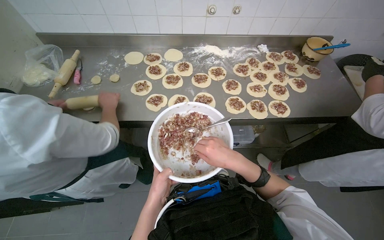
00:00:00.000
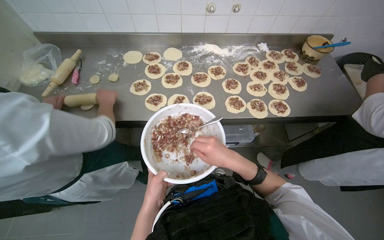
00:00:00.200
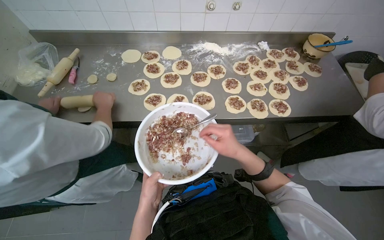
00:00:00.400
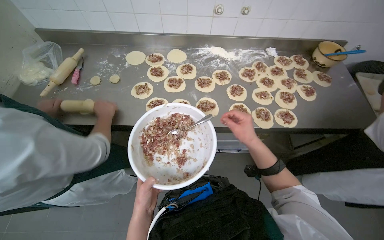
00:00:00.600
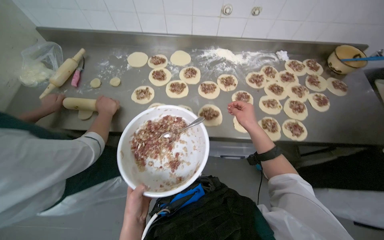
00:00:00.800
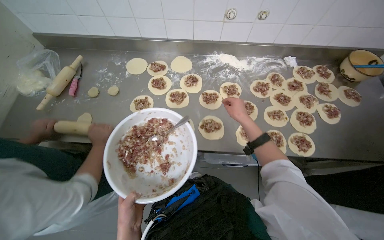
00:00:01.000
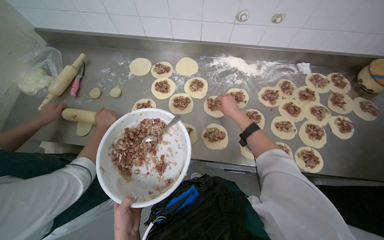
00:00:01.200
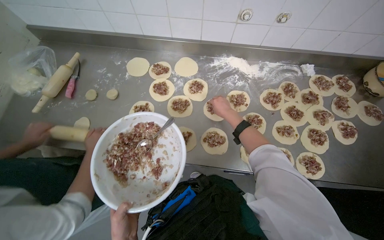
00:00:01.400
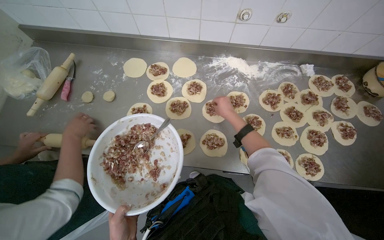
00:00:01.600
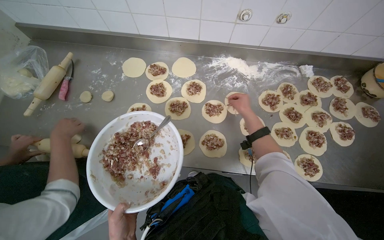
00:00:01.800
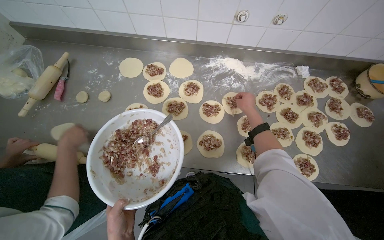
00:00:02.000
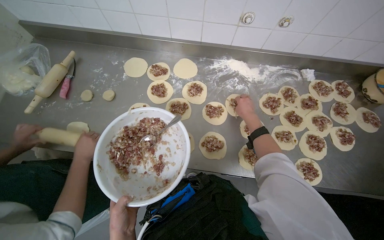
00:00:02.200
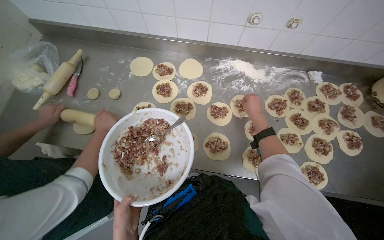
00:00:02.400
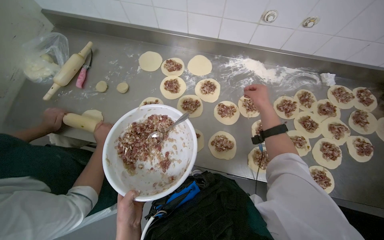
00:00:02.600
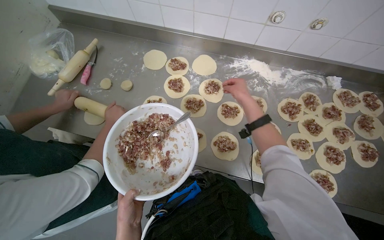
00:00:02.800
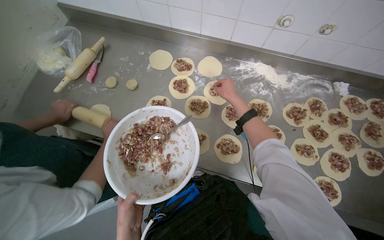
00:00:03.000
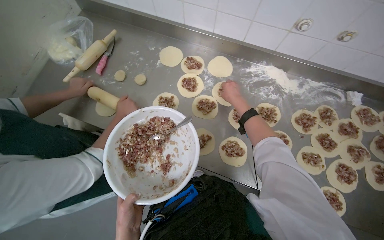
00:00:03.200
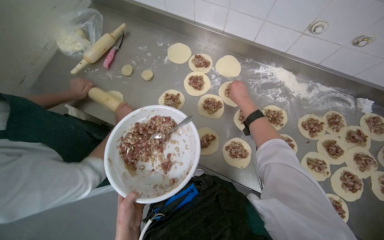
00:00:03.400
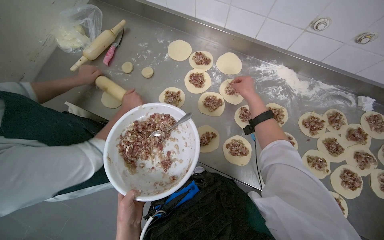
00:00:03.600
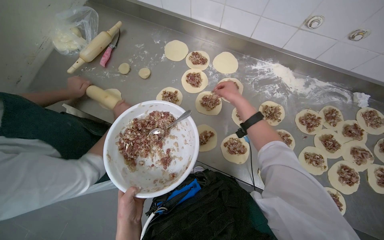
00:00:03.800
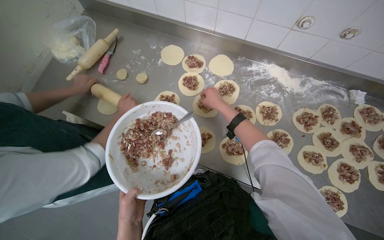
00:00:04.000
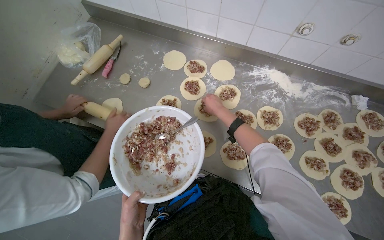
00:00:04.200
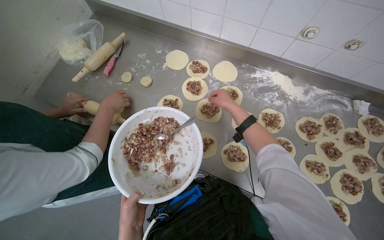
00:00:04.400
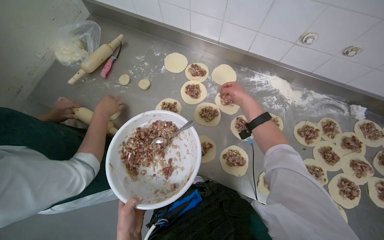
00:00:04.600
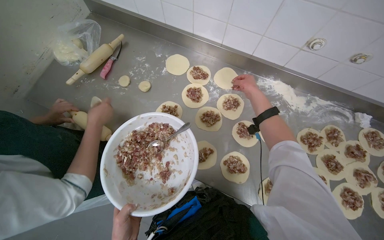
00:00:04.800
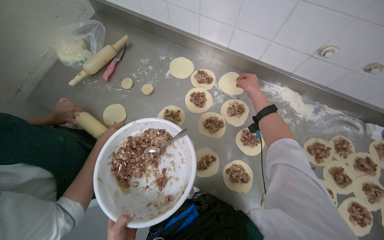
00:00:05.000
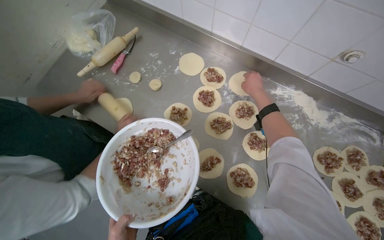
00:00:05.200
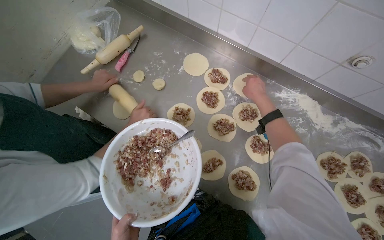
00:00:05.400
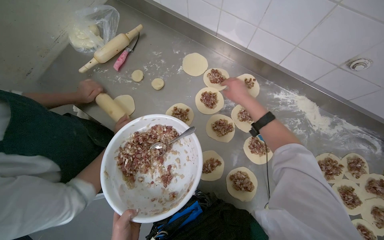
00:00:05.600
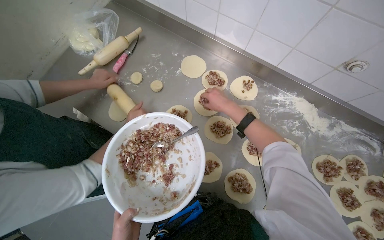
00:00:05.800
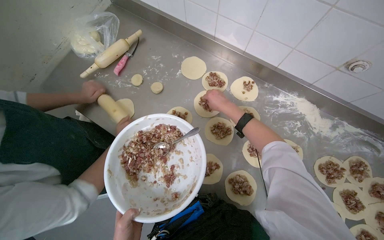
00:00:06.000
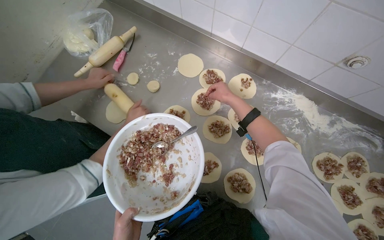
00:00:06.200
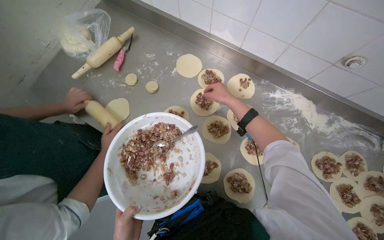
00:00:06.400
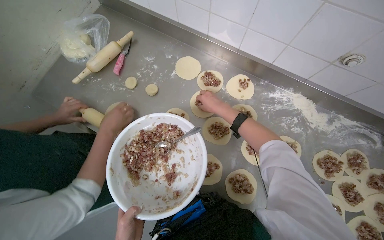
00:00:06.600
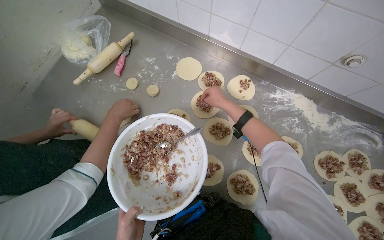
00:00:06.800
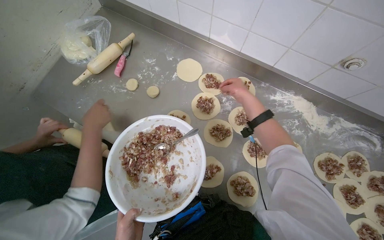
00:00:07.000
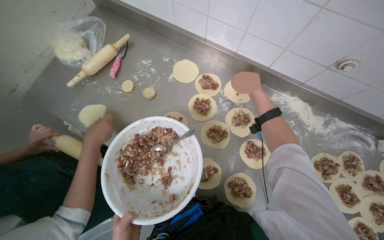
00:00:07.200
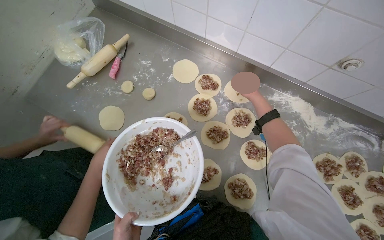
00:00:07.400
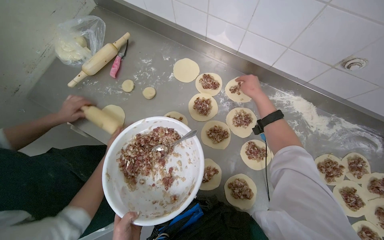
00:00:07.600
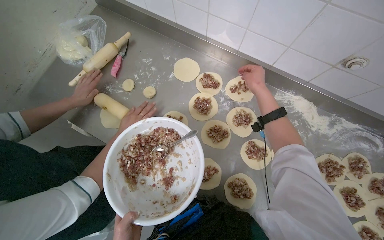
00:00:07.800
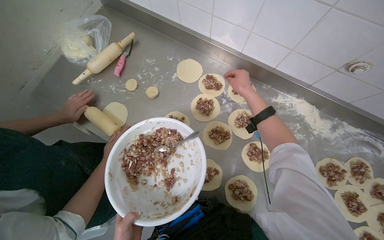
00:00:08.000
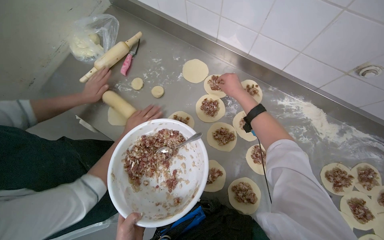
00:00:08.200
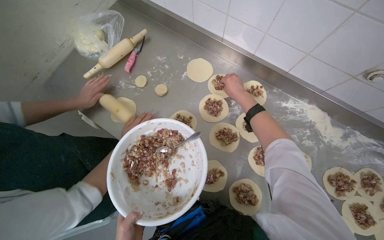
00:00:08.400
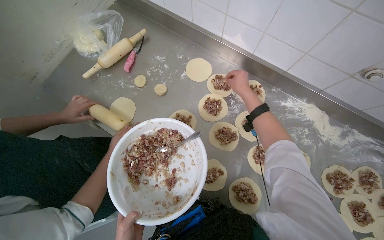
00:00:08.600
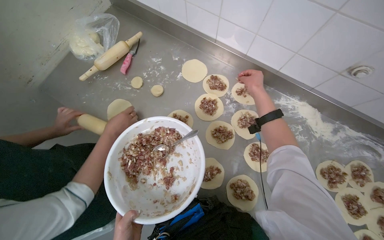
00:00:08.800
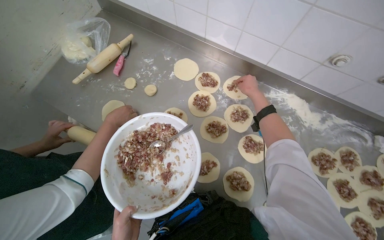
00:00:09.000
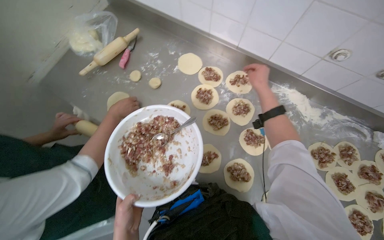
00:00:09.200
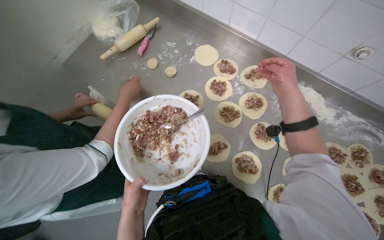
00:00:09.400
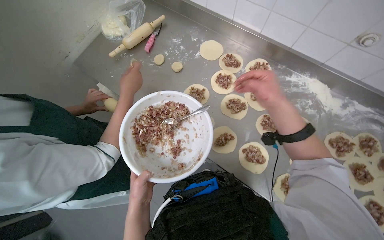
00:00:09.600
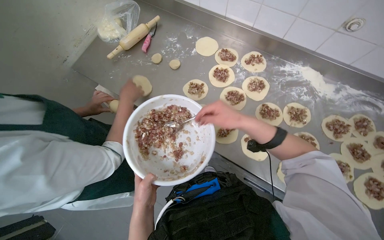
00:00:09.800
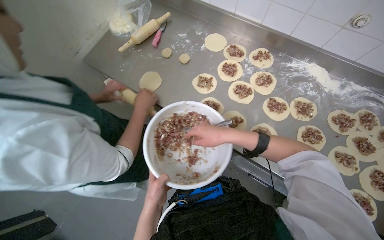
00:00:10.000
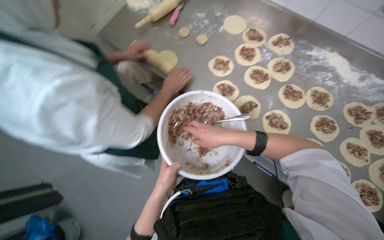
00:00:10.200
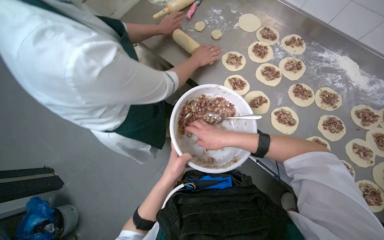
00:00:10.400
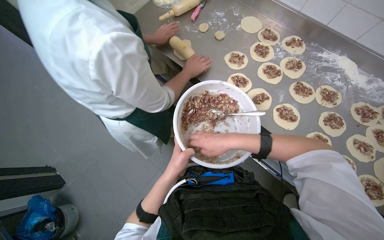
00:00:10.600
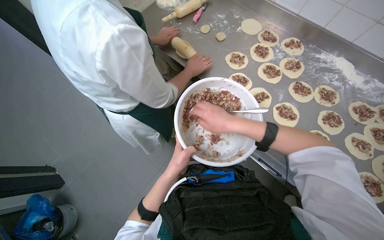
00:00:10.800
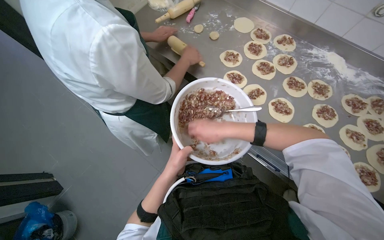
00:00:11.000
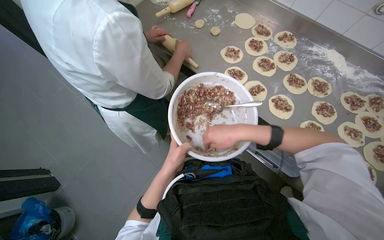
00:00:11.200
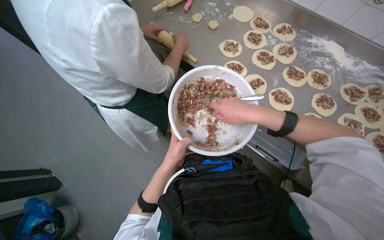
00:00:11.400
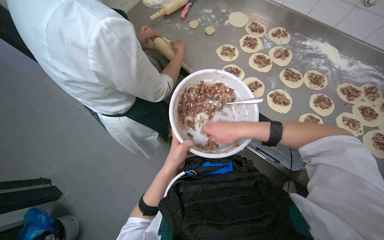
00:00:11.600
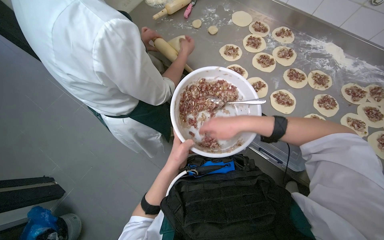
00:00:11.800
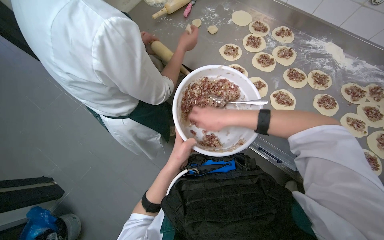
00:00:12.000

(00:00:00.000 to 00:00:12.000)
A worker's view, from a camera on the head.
Job: preparing food.
The whole recording: Placing filling onto dough circles. The worker scoops meat filling from a bowl and places it onto flattened dough circles.
00:00:00.000 - 00:00:01.600: The right hand heads up the picture and farther from the camera, covering roughly 50 cm.
00:00:01.600 - 00:00:03.000: The right hand moves nearer and farther over about 15 cm, changing direction 2 times.
00:00:04.400 - 00:00:06.000: The right hand goes to the right and returns, about 10 cm each way.
00:00:06.000 - 00:00:07.600: The right hand shifts approximately 15 cm to the right.
00:00:09.000 - 00:00:10.400: The right hand shifts approximately 60 cm down the picture, to the left and nearer to the camera.
00:00:10.400 - 00:00:12.000: The right hand is displaced nearer to the camera by about 10 cm.

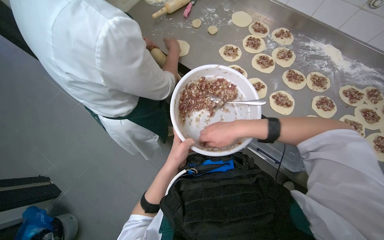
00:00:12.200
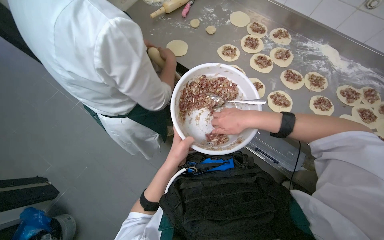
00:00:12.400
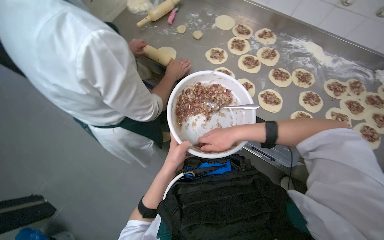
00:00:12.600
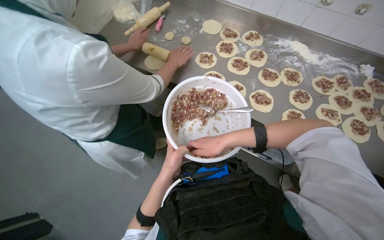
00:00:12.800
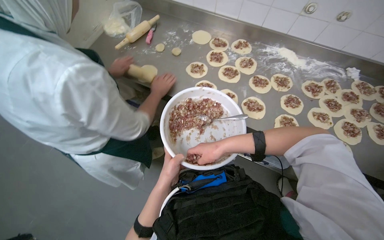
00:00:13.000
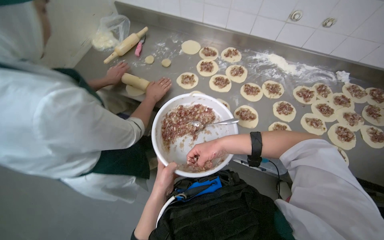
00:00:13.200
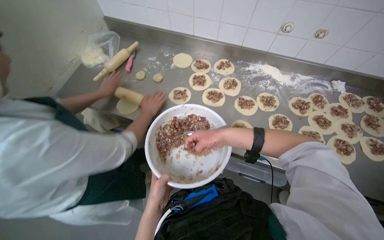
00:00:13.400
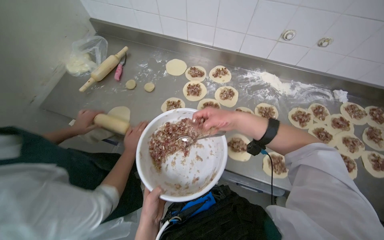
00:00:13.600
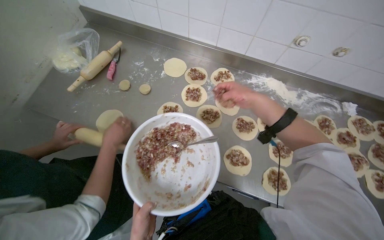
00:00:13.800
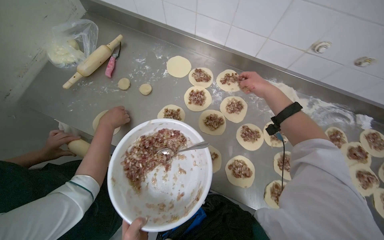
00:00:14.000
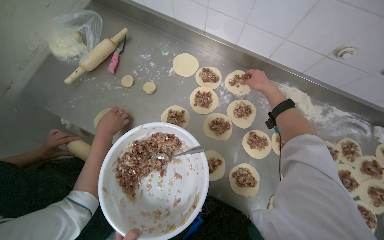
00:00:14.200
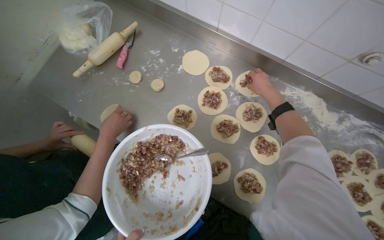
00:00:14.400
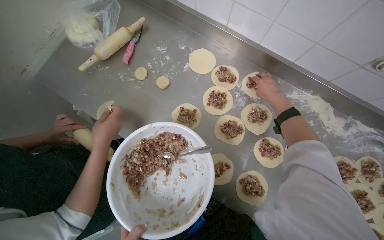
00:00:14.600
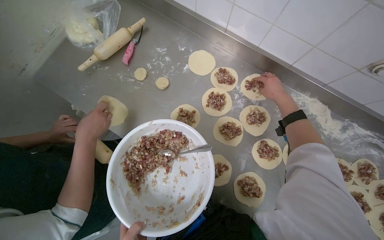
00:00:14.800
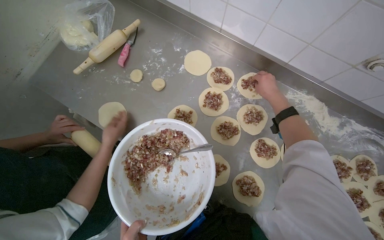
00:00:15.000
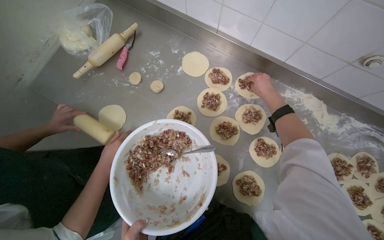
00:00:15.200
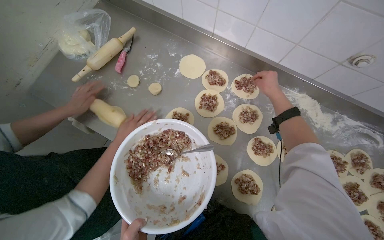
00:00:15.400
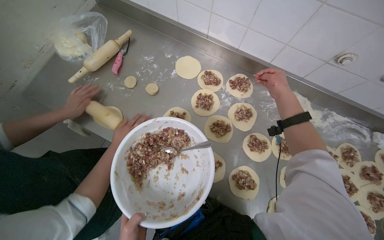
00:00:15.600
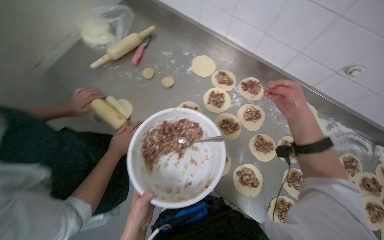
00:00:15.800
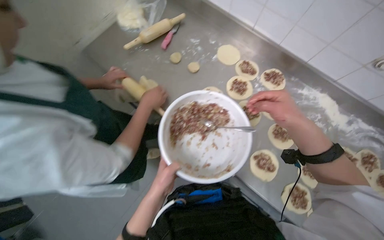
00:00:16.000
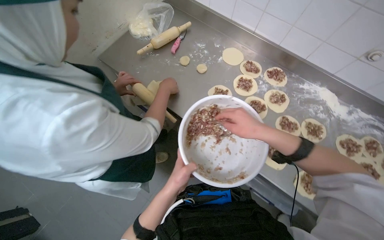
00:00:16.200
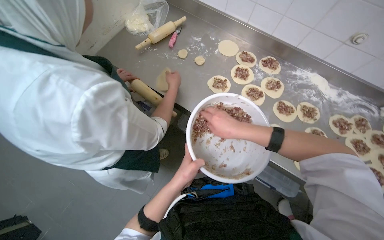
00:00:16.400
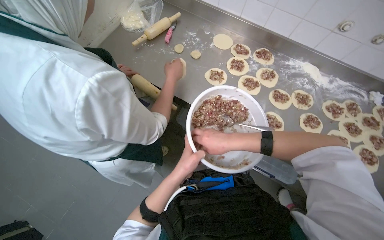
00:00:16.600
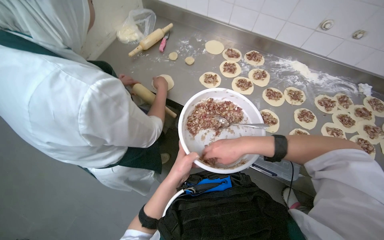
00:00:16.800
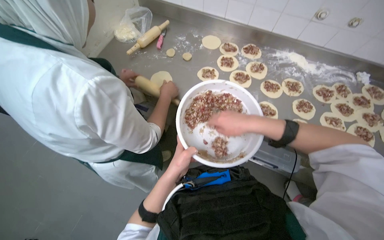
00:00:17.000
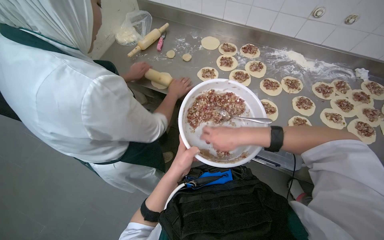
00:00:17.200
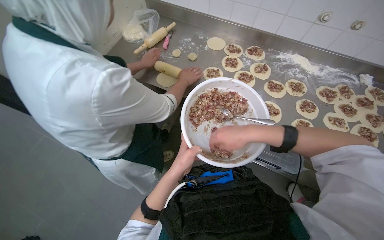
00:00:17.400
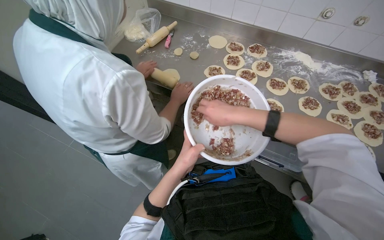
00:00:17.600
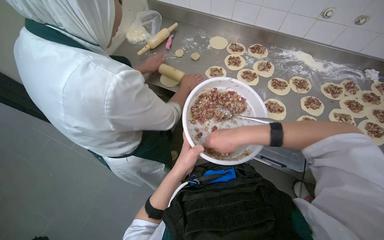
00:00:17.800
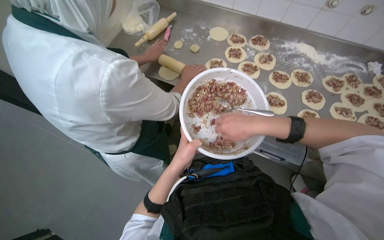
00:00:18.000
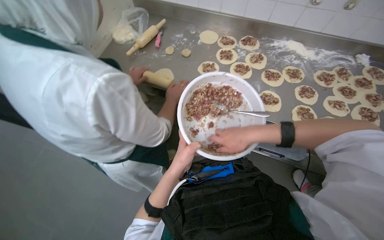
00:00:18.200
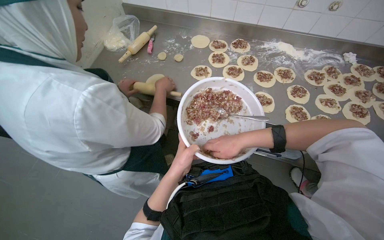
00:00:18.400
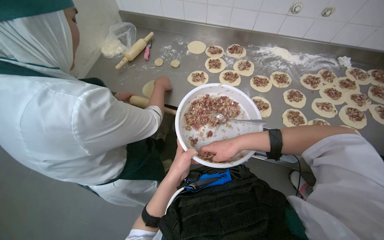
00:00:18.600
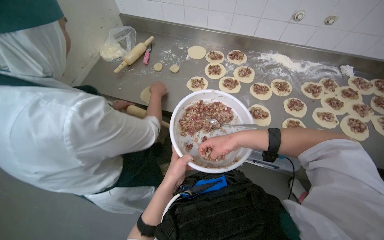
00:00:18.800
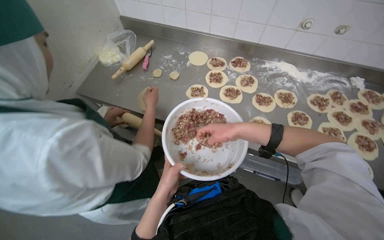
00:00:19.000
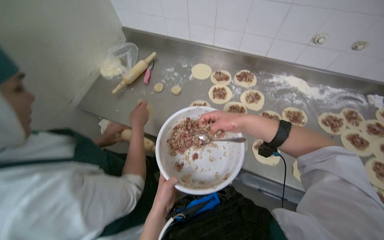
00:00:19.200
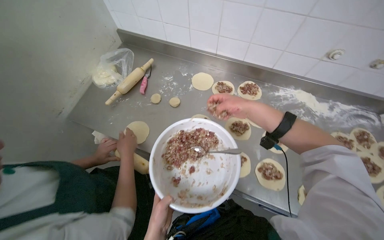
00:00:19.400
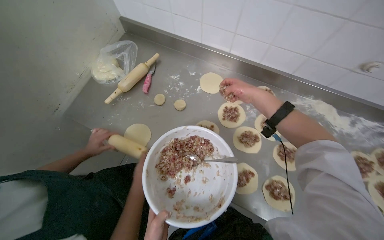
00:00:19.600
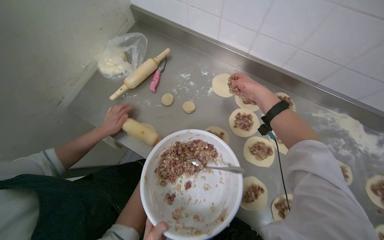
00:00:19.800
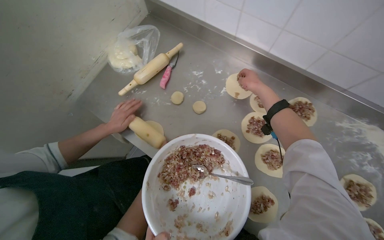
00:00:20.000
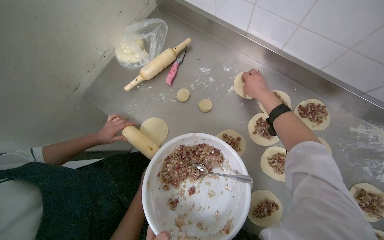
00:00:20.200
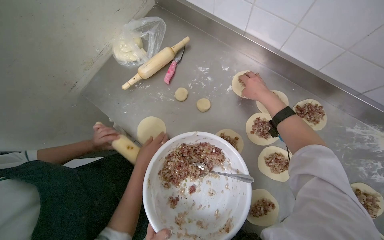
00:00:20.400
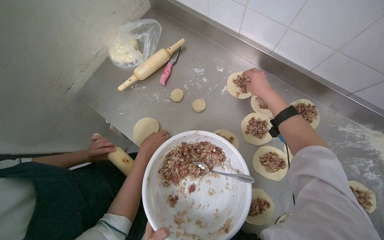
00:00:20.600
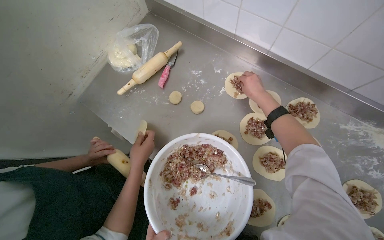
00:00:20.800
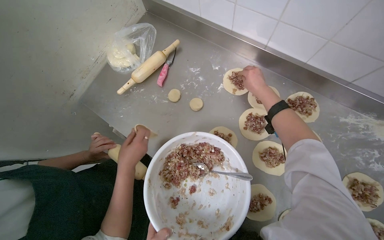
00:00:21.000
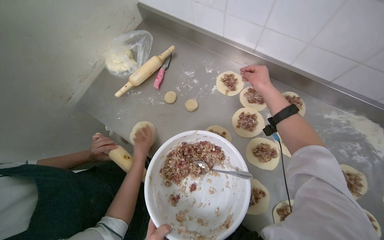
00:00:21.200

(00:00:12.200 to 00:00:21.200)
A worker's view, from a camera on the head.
Job: preparing food.
The whole recording: Placing filling onto dough circles. The worker scoops meat filling from a bowl and places it onto flattened dough circles.
00:00:12.200 - 00:00:13.800: The wearer moves about 40 cm.
00:00:13.800 - 00:00:15.200: The right hand goes some 20 cm farther from the camera.
00:00:15.200 - 00:00:16.600: The camera travels some 40 cm.
00:00:16.600 - 00:00:18.200: The right hand travels nearer to the camera by some 10 cm.
00:00:18.200 - 00:00:19.800: The wearer moves approximately 50 cm.
00:00:19.800 - 00:00:21.200: The right hand heads farther from the camera, covering about 10 cm.
